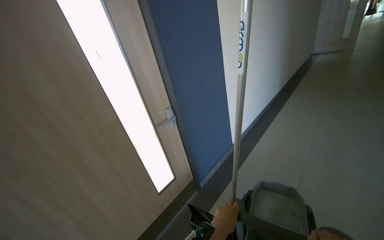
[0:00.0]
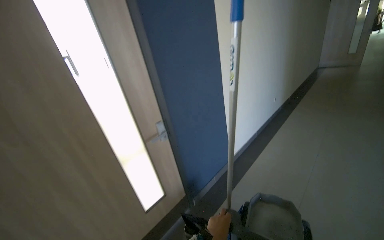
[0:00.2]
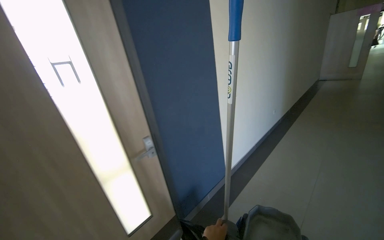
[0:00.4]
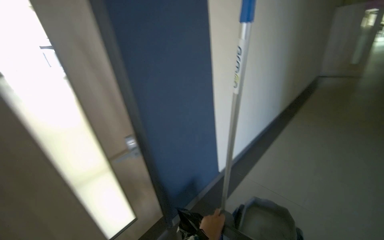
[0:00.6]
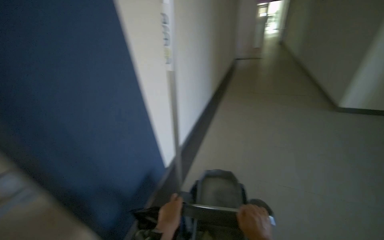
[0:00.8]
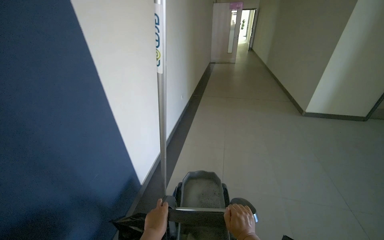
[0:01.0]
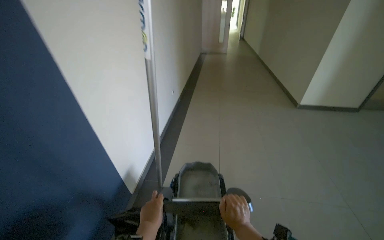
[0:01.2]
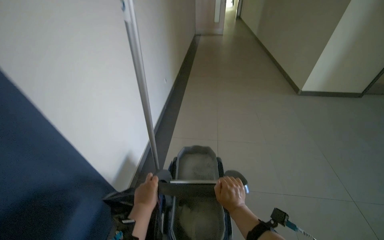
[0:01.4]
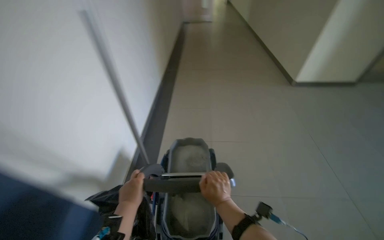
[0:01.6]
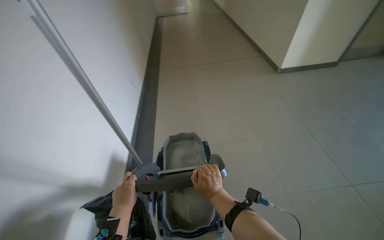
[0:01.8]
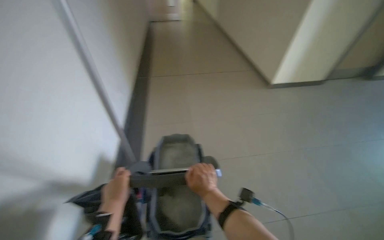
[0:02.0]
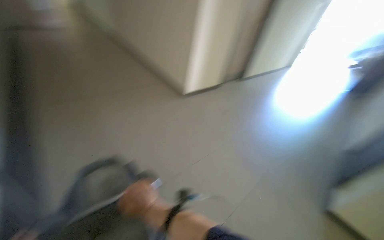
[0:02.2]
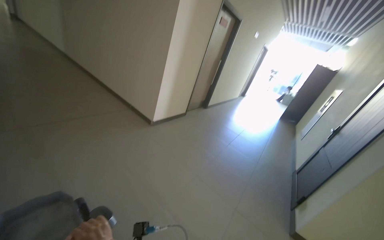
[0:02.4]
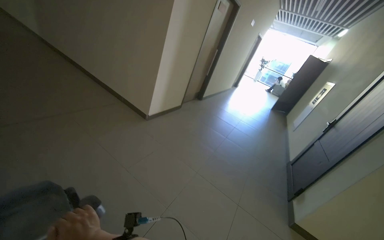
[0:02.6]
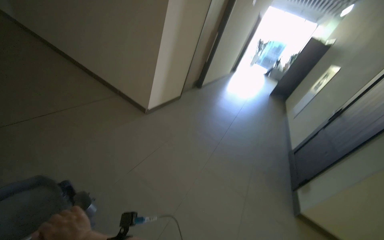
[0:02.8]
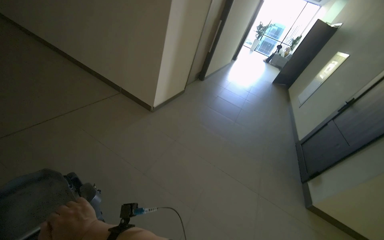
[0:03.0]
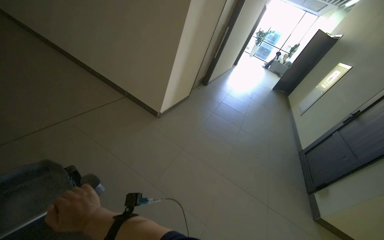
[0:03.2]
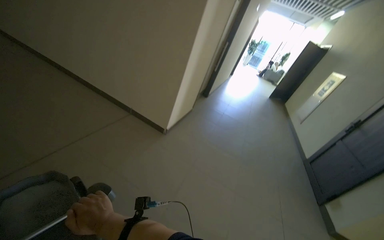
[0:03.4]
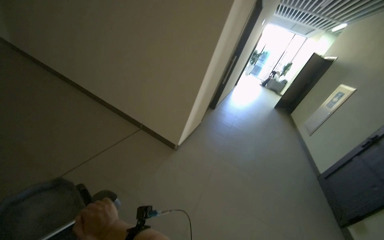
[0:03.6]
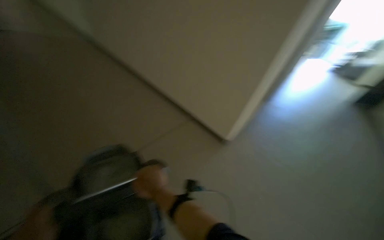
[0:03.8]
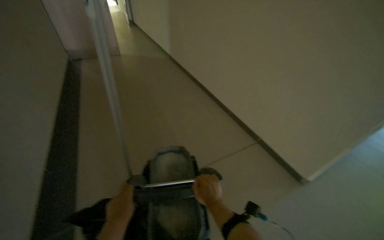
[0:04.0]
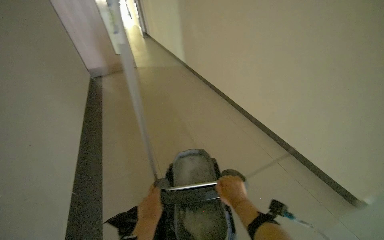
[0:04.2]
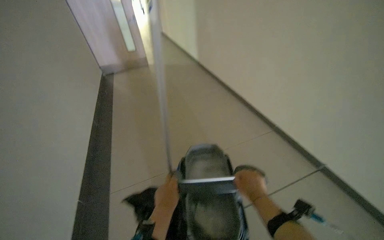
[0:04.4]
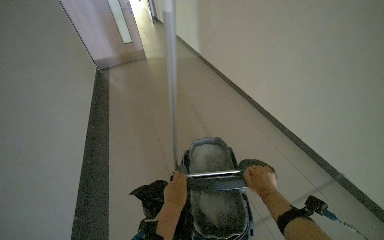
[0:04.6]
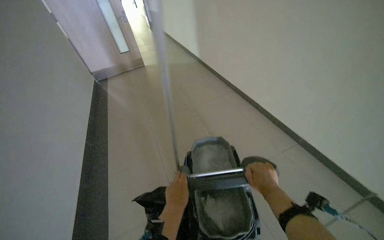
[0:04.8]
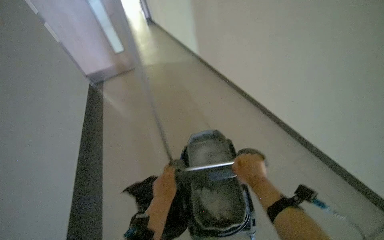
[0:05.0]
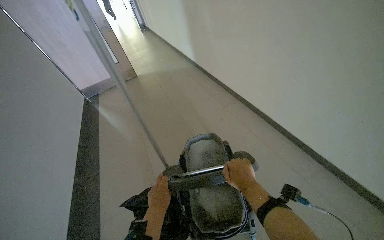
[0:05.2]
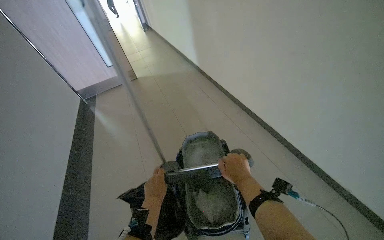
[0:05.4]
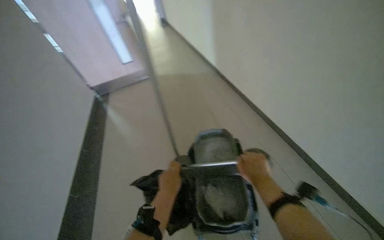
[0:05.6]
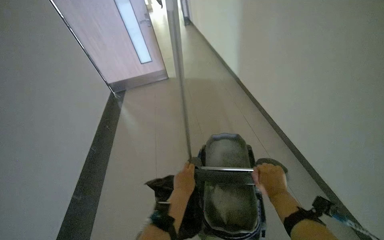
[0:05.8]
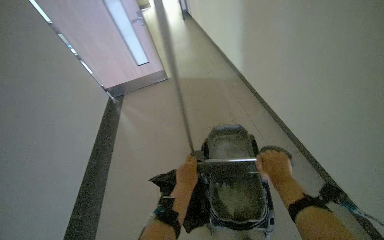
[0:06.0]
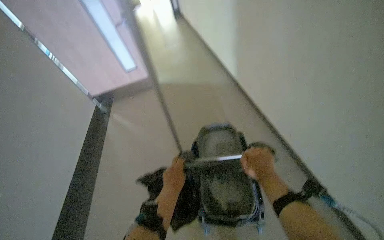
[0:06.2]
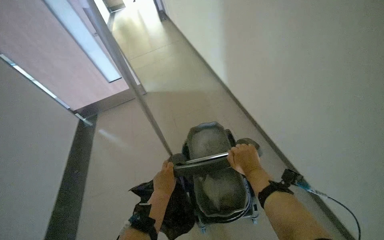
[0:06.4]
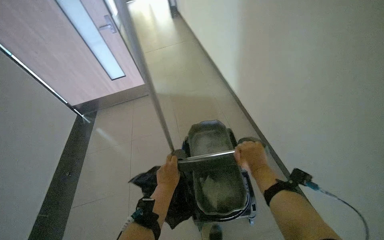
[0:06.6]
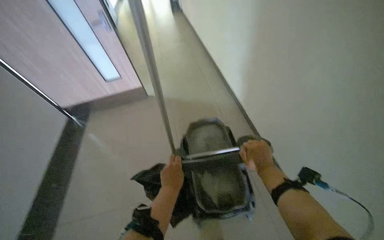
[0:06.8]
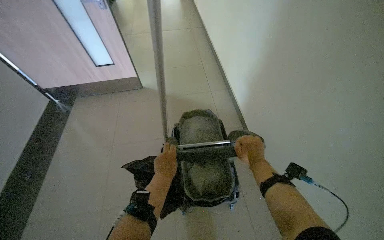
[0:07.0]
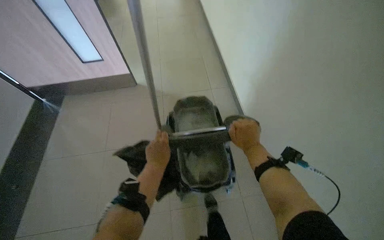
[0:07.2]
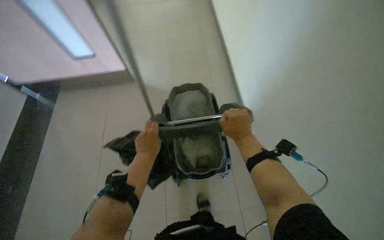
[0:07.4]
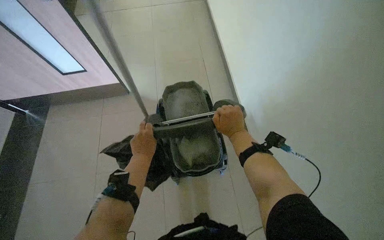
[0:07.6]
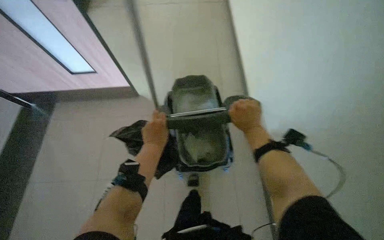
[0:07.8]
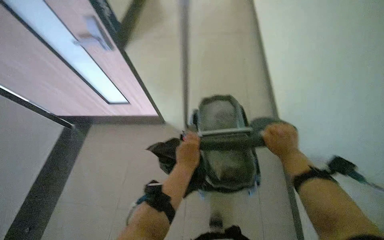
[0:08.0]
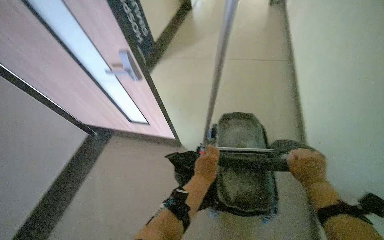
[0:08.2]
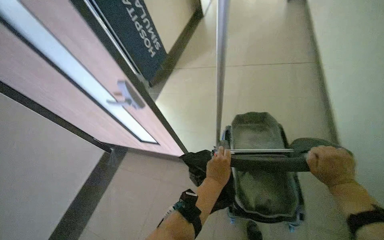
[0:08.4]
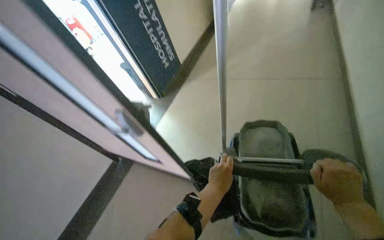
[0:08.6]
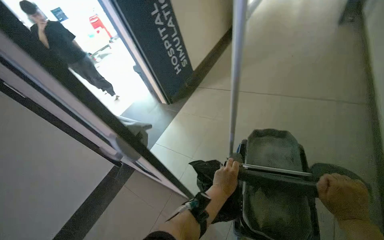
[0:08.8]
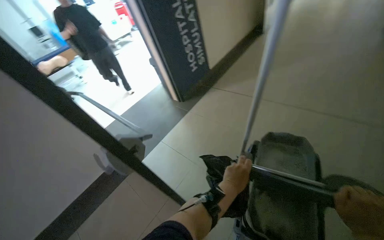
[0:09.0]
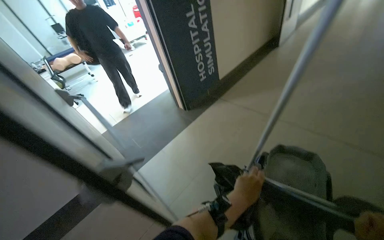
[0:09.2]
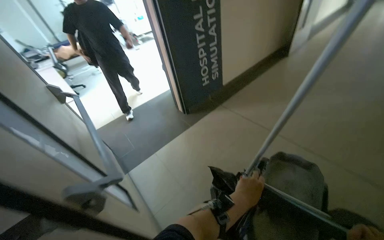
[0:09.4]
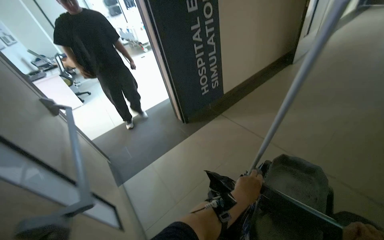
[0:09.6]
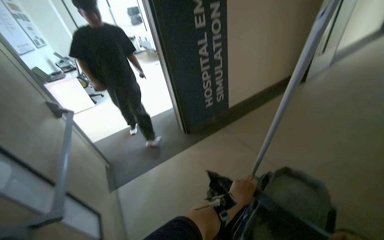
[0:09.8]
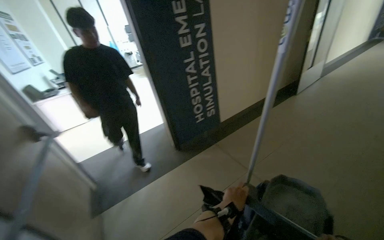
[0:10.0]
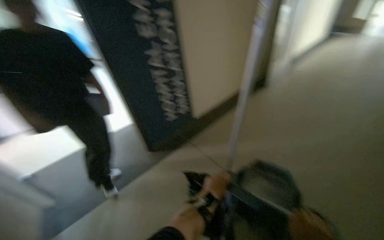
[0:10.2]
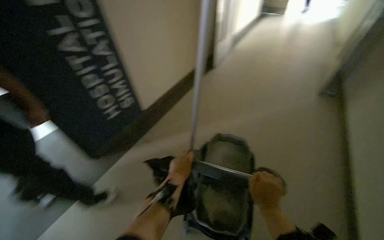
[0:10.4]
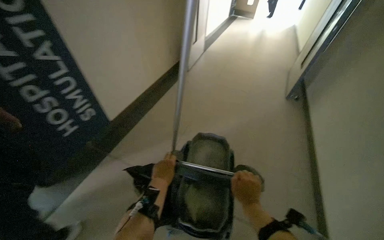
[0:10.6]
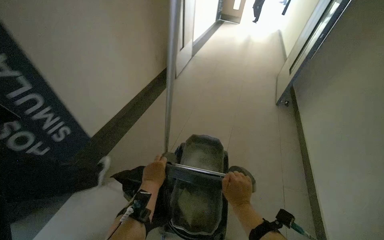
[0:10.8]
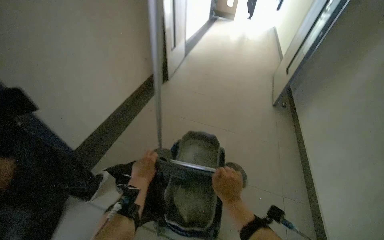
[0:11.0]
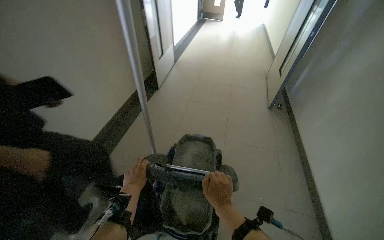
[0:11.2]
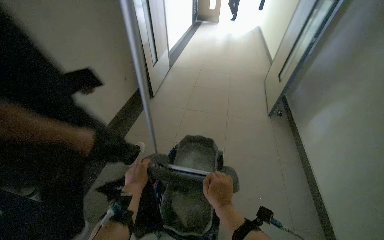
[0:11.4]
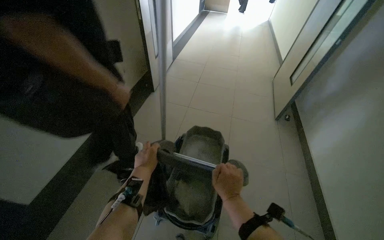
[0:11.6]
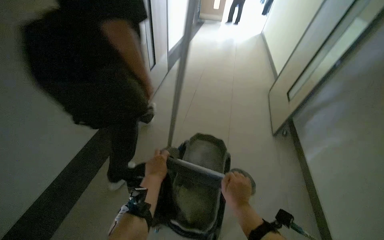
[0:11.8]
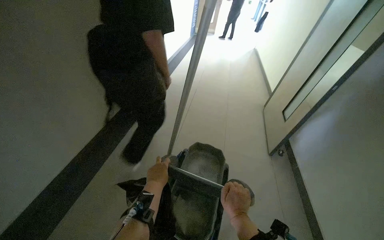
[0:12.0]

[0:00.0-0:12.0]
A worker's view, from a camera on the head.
Job: preparing cleaning supplies.
The whole recording: Pushing cleaning cart down hallway. The worker pushes a cleaning cart down the hallway, navigating doors and people.
0:00.0 to 0:01.6: The wearer moves roughly 50 cm. The wearer looks roughly 30 degrees further to the right.
0:03.0 to 0:04.4: The wearer moves to the left, roughly 40 cm. The camera is aimed some 25 degrees further to the left.
0:06.0 to 0:07.6: The head turns to the right by roughly 20 degrees. The wearer looks about 15 degrees further downward.
0:07.6 to 0:09.0: The wearer looks some 35 degrees further to the left. The camera pitches upward, by roughly 15 degrees. The left hand travels to the right by approximately 10 cm.
0:09.0 to 0:10.4: The head travels about 50 cm.

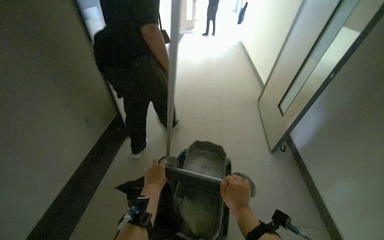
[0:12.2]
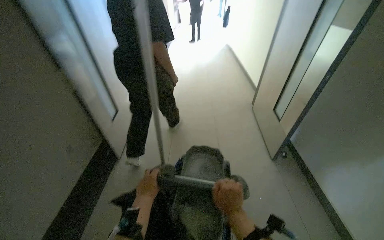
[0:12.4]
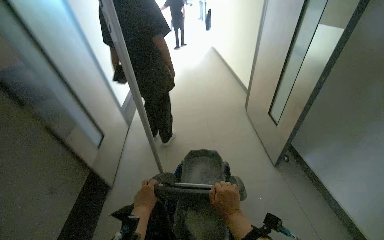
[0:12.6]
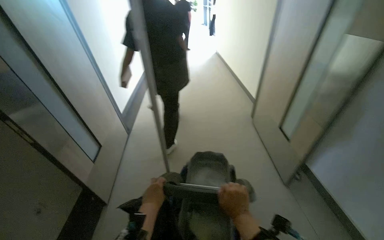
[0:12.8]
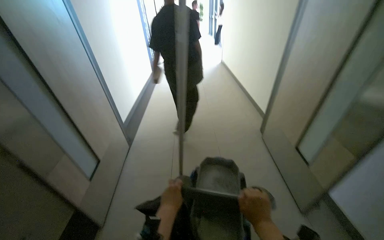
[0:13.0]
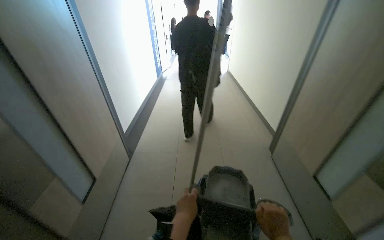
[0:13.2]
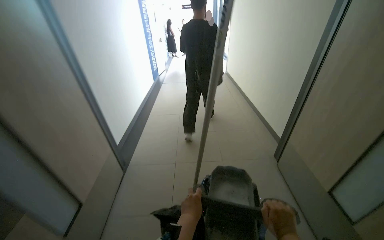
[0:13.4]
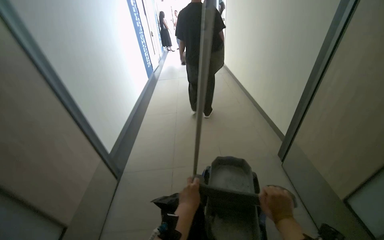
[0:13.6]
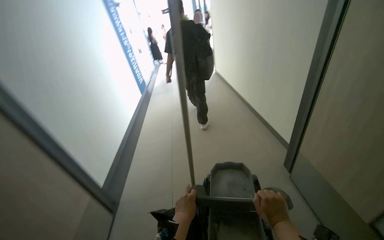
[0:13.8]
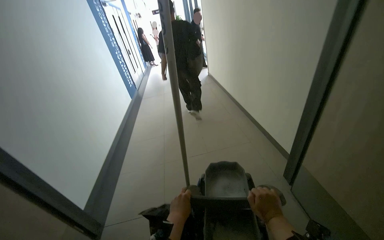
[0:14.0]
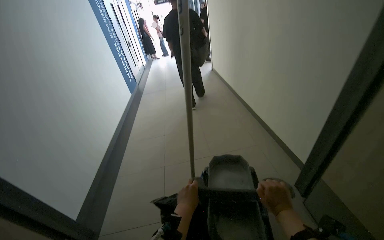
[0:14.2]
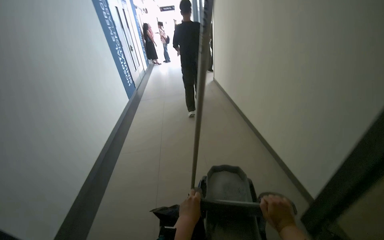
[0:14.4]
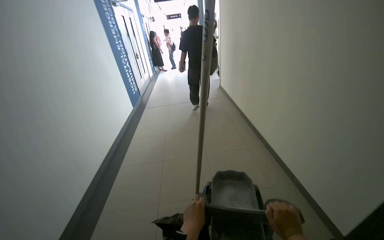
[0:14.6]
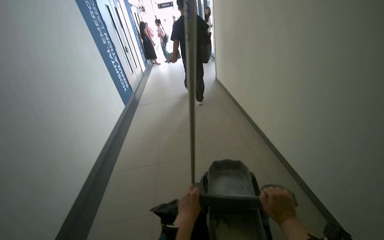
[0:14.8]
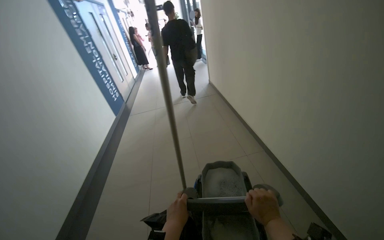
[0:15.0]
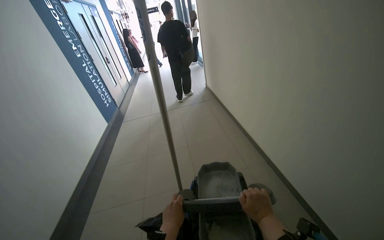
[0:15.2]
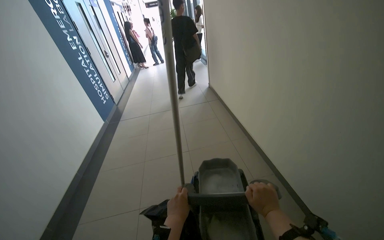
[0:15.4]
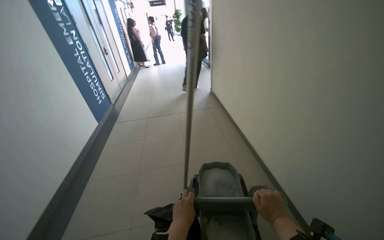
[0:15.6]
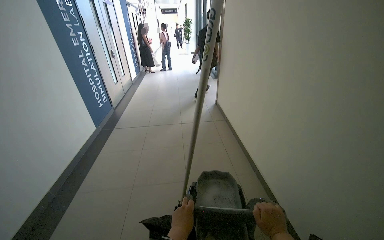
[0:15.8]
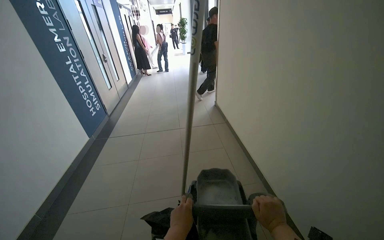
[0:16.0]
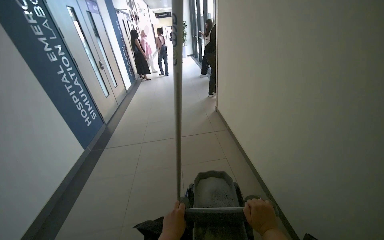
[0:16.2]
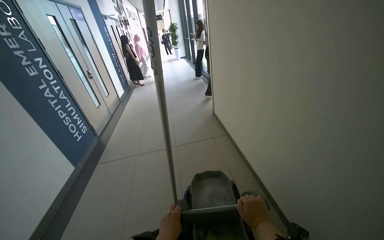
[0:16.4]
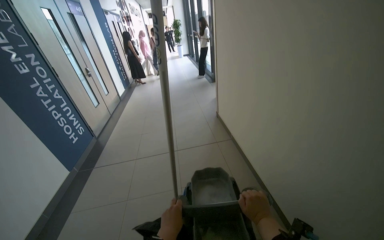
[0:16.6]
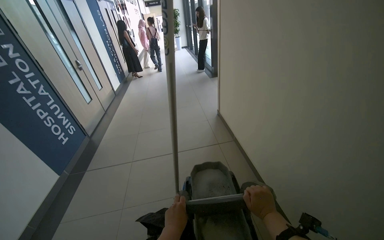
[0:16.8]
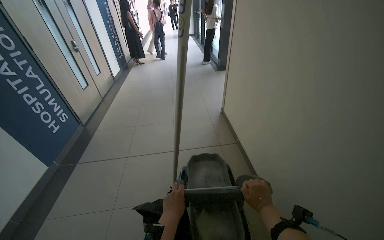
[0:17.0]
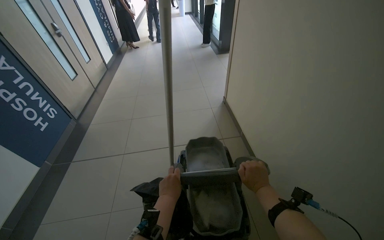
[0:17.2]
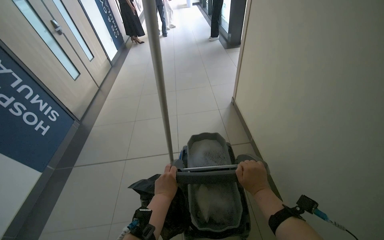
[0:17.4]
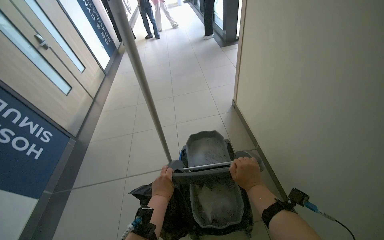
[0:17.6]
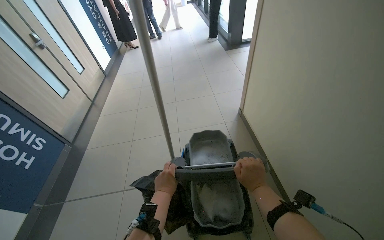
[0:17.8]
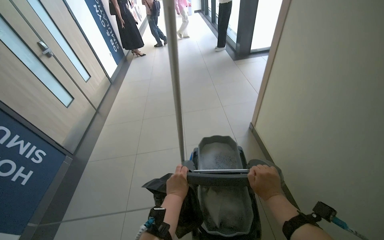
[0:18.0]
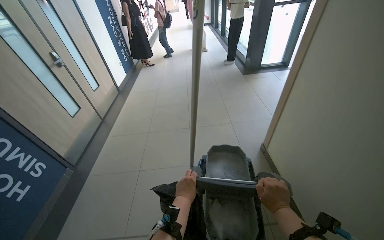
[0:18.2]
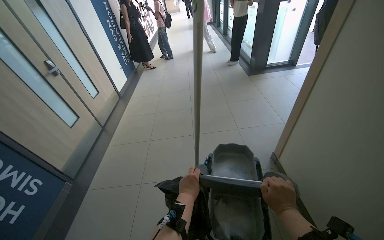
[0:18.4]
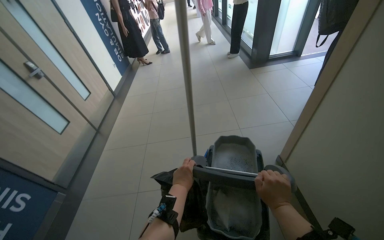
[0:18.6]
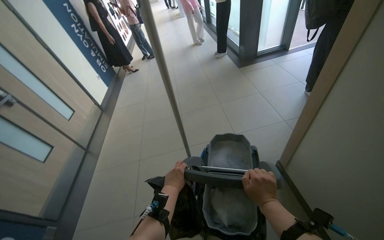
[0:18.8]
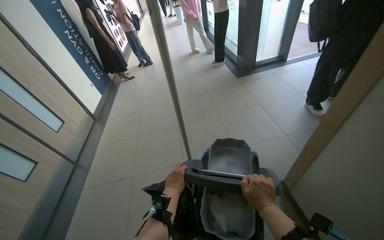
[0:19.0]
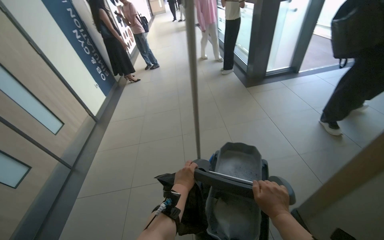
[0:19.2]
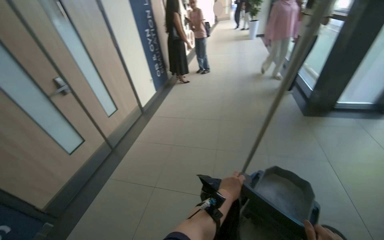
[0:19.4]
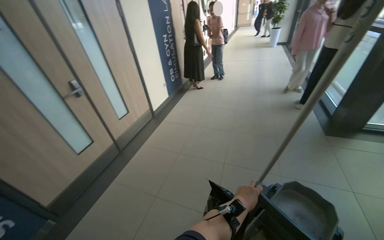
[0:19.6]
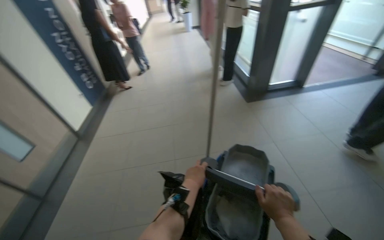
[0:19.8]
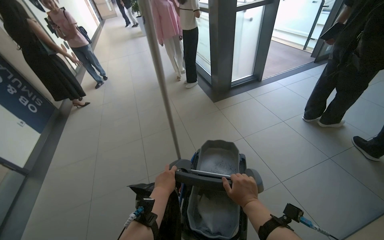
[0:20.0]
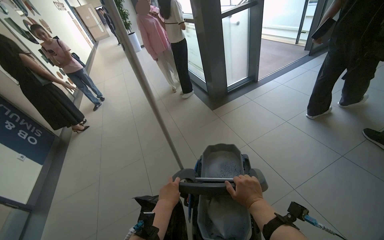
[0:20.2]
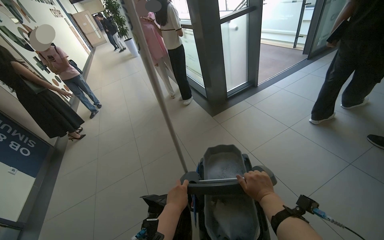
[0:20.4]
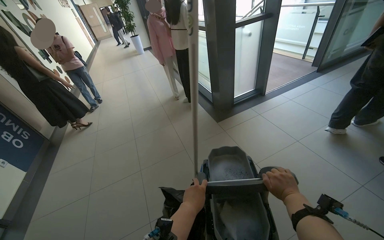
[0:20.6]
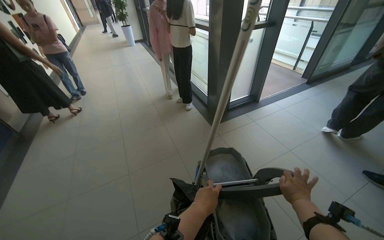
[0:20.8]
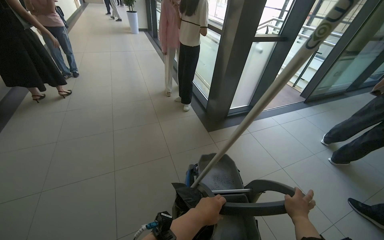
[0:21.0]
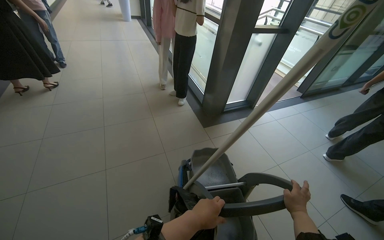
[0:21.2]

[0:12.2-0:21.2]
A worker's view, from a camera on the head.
Job: preparing cleaning supplies.
The whole recording: Pushing cleaning cart down hallway. The worker pushes a cleaning cart down the hallway, navigating doors and people.
0:12.2 to 0:13.8: The wearer moves some 80 cm.
0:16.6 to 0:18.2: The head travels approximately 1.5 m.
0:18.2 to 0:19.8: The camera is carried about 1 m.
0:19.8 to 0:21.2: The camera is aimed about 25 degrees further to the right. The right hand travels farther from the camera by about 15 cm.
